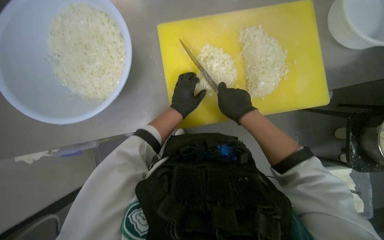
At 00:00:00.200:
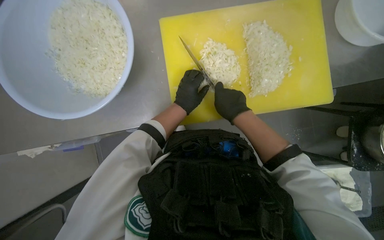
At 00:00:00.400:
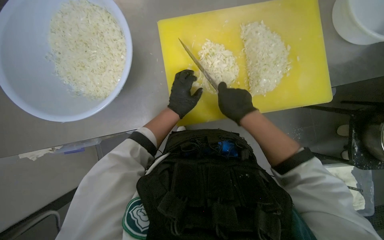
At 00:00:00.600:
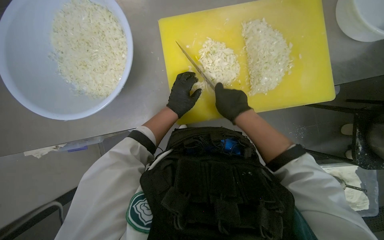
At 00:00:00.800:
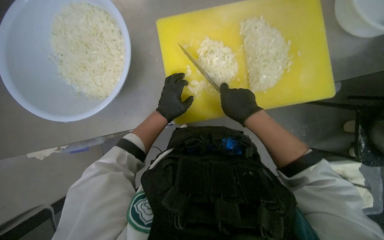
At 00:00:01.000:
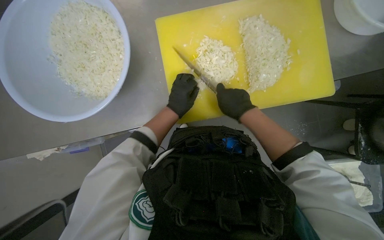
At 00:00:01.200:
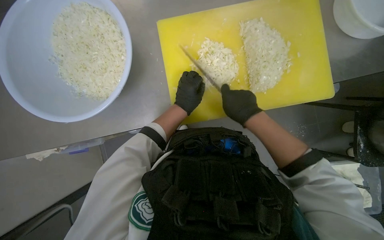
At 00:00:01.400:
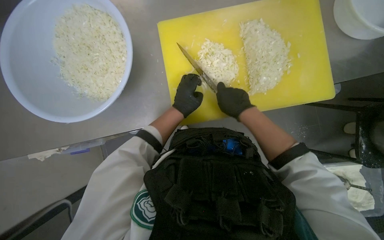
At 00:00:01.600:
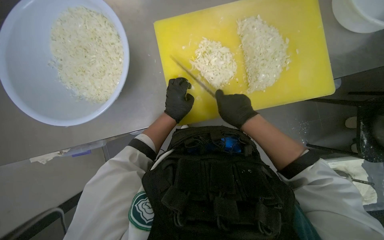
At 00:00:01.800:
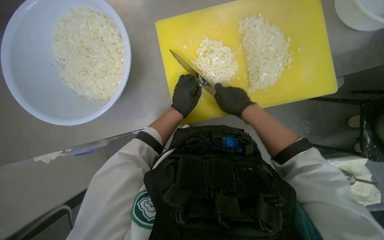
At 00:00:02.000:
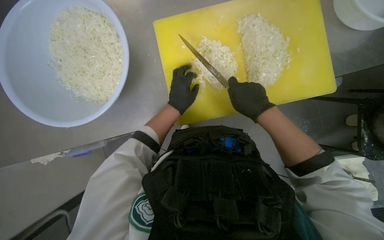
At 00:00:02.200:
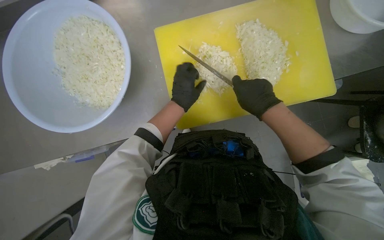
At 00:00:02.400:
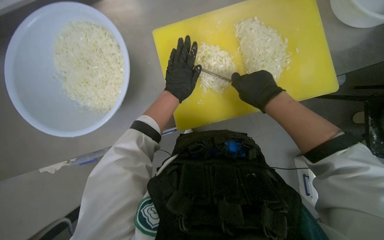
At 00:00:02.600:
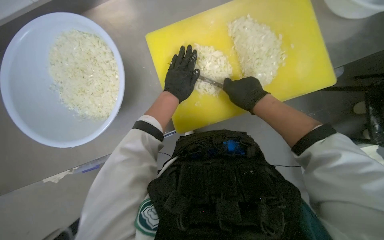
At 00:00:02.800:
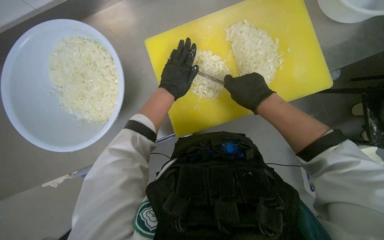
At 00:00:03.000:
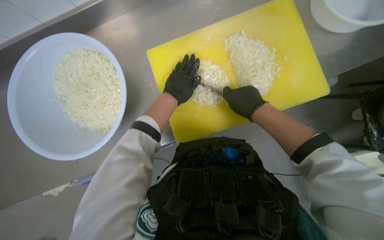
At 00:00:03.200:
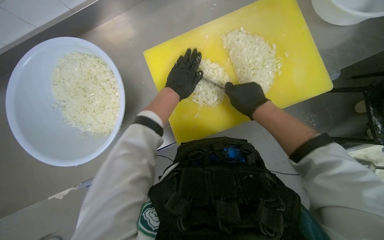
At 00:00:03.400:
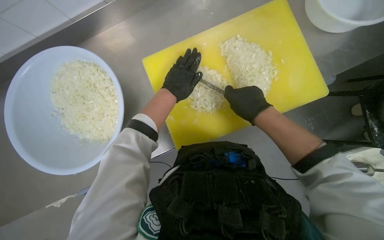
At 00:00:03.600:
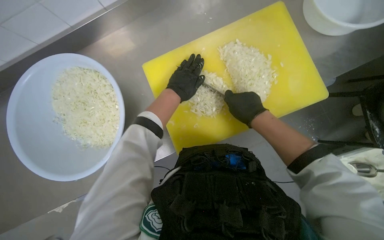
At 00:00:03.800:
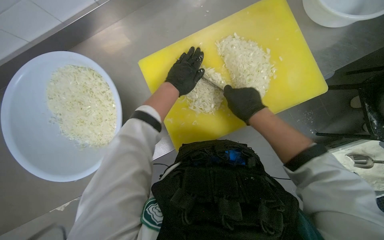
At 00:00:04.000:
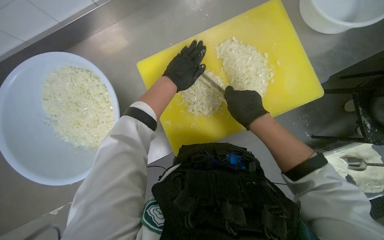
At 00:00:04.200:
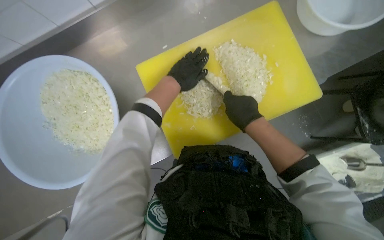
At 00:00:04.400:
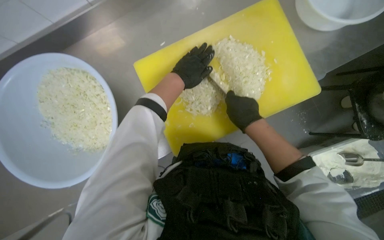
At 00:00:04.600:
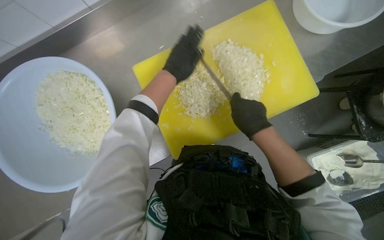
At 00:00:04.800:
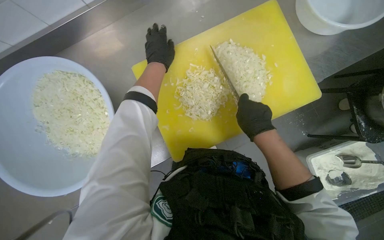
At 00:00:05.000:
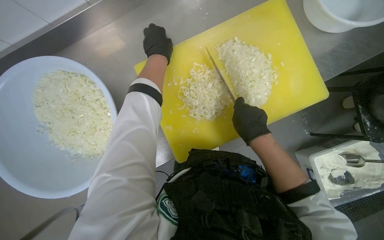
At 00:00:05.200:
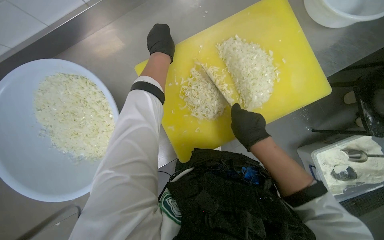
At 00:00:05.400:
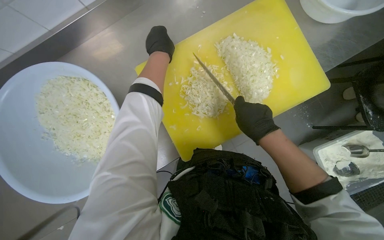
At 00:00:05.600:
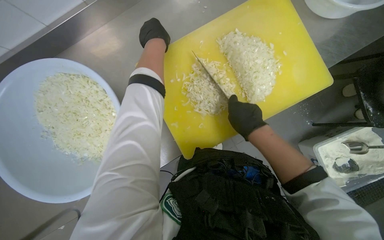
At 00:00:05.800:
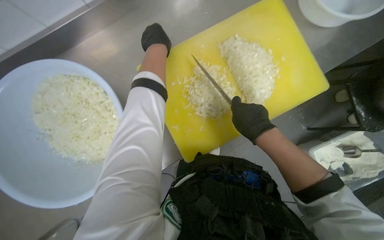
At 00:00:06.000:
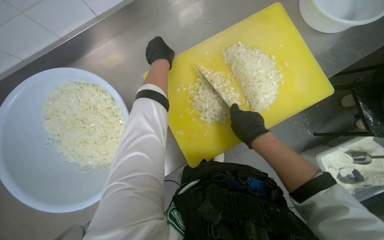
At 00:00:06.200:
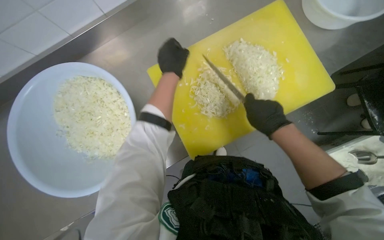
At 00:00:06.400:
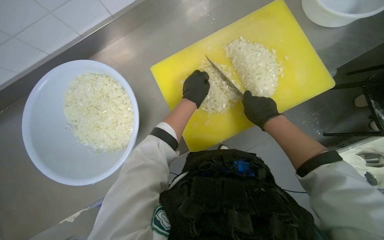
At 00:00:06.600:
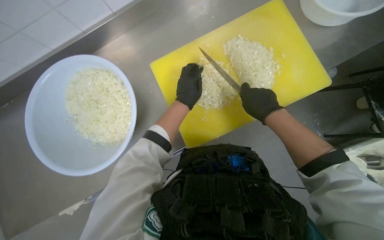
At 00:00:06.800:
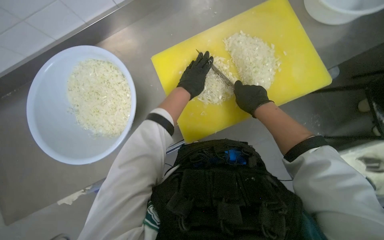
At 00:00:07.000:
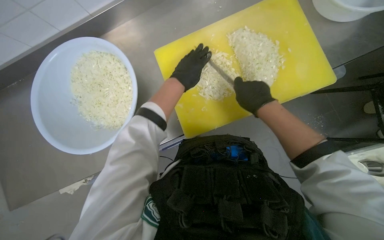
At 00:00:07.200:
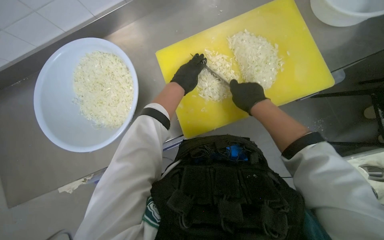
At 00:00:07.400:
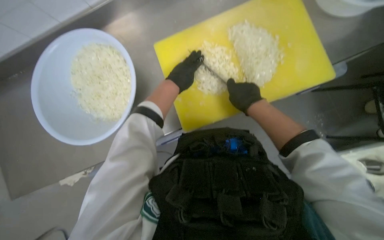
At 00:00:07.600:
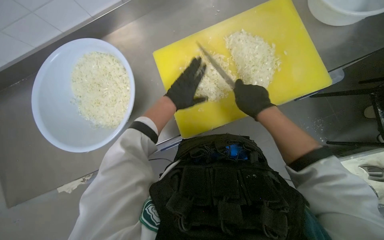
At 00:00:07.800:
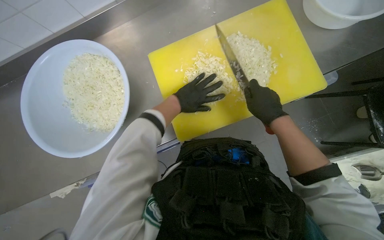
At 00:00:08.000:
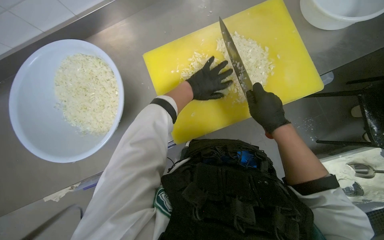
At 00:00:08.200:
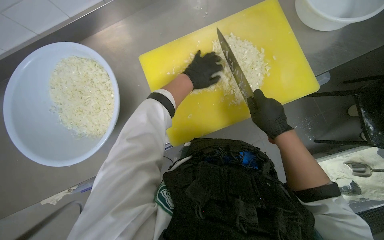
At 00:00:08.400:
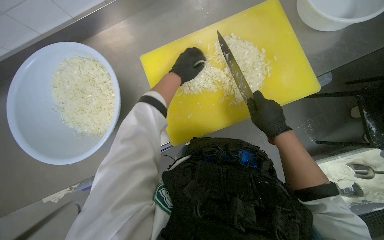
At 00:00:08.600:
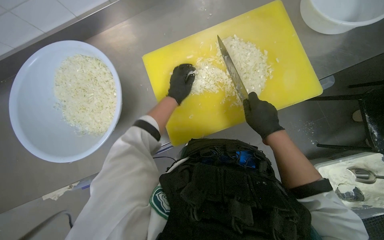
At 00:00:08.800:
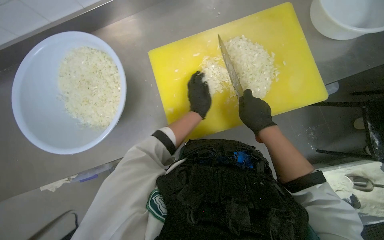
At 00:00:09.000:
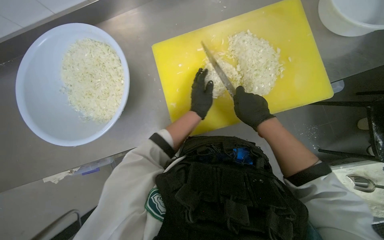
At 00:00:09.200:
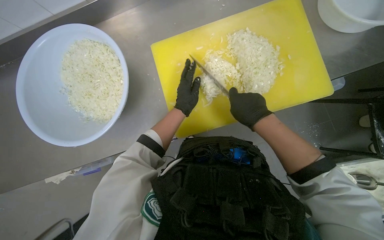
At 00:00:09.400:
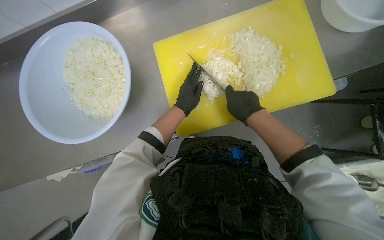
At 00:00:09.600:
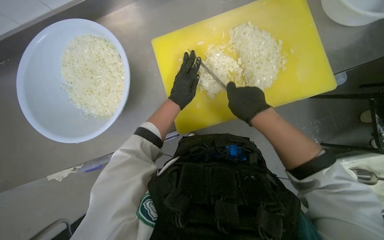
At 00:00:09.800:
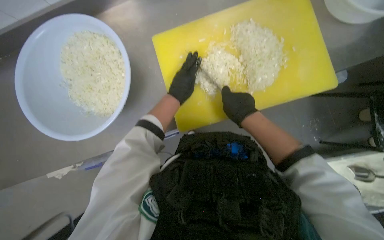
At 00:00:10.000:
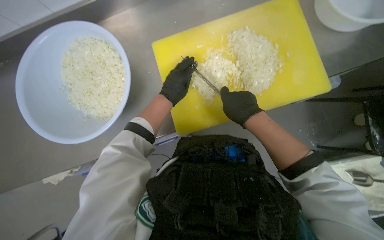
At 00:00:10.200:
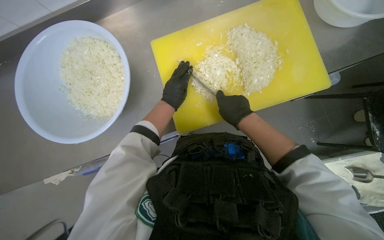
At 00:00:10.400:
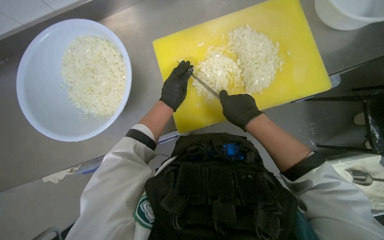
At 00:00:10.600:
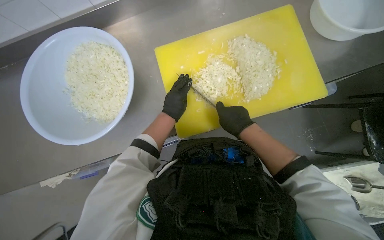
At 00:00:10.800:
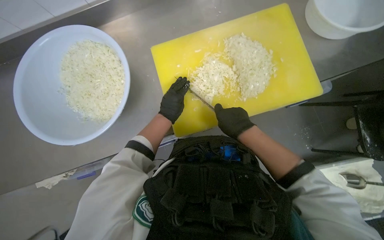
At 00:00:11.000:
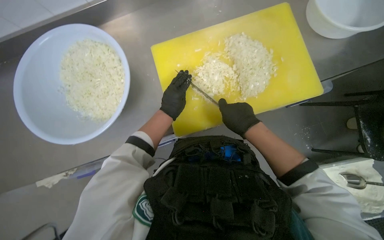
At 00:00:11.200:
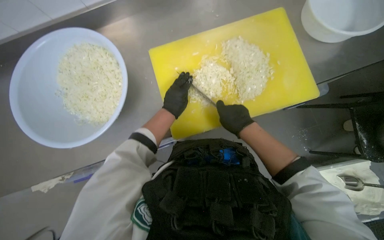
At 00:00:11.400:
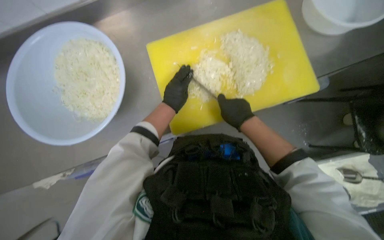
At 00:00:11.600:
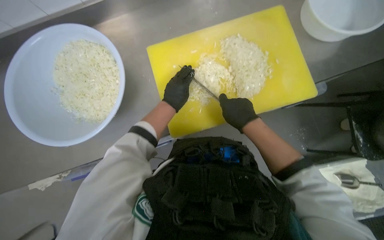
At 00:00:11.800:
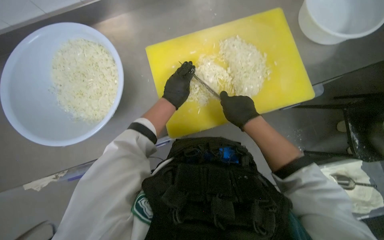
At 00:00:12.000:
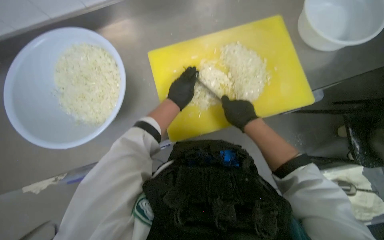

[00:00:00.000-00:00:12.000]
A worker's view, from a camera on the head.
Job: preparing food.
The whole recording: Chopping onions. The worker chops onions on a yellow cutting board with a knife.
00:00:00.000 to 00:00:01.600: The hands work in one place, with small movements.
00:00:01.600 to 00:00:03.000: The left hand moves up the picture, roughly 10 cm.
00:00:03.000 to 00:00:04.400: The left hand goes some 10 cm up the picture.
00:00:04.400 to 00:00:06.000: The left hand heads up the picture and to the left, covering some 15 cm.
00:00:06.000 to 00:00:07.600: The left hand shifts approximately 25 cm down the picture.
00:00:07.600 to 00:00:09.000: The left hand goes approximately 15 cm to the right and farther from the camera, and travels up the picture and back again, about 15 cm each way.
00:00:09.000 to 00:00:10.400: The left hand goes about 10 cm to the left.
00:00:10.400 to 00:00:12.000: The hands work in one place, with small movements.

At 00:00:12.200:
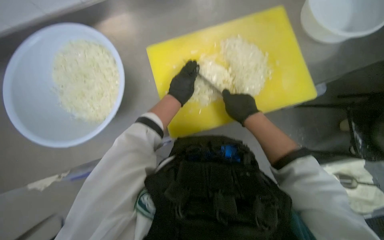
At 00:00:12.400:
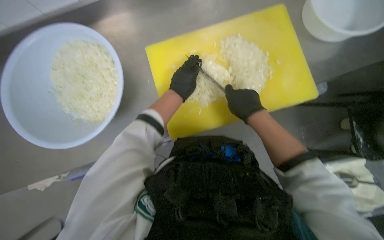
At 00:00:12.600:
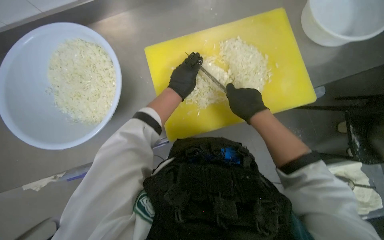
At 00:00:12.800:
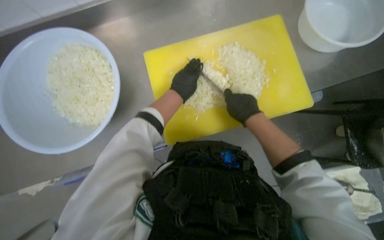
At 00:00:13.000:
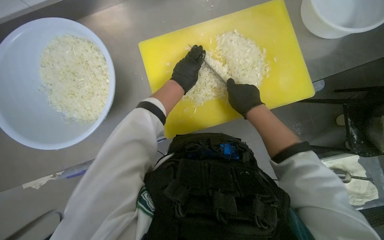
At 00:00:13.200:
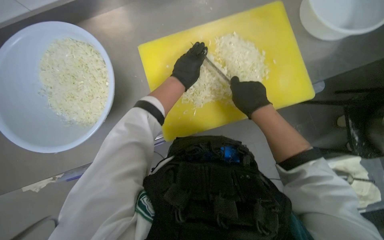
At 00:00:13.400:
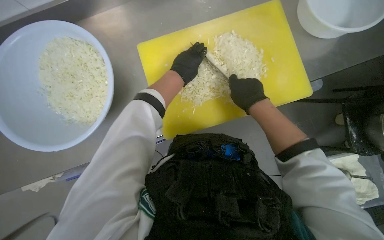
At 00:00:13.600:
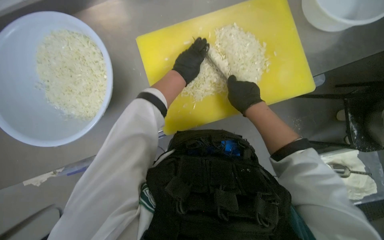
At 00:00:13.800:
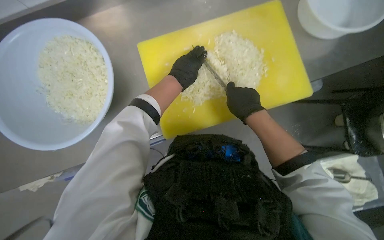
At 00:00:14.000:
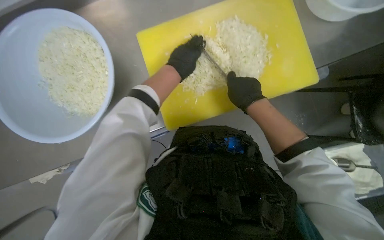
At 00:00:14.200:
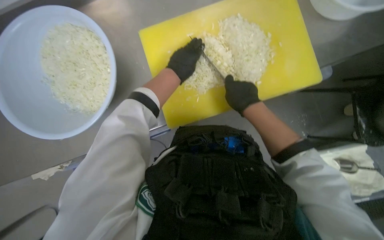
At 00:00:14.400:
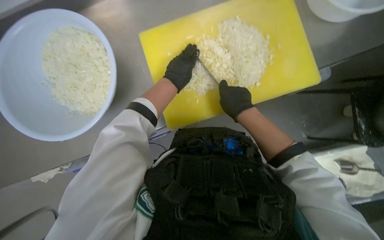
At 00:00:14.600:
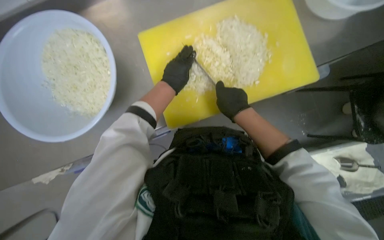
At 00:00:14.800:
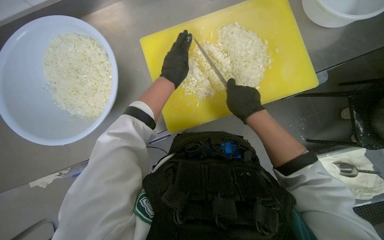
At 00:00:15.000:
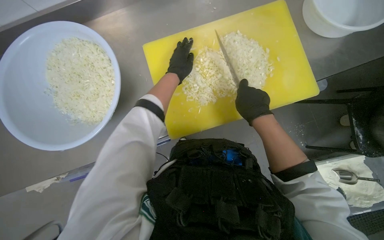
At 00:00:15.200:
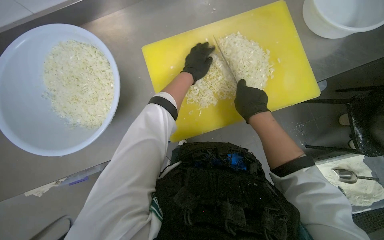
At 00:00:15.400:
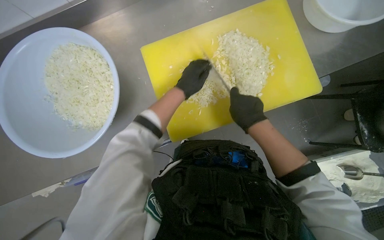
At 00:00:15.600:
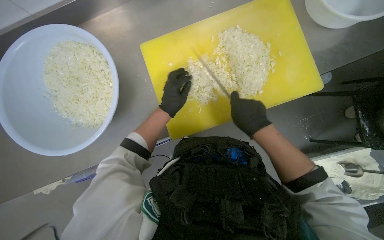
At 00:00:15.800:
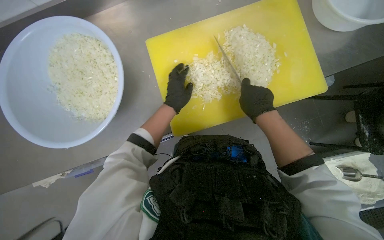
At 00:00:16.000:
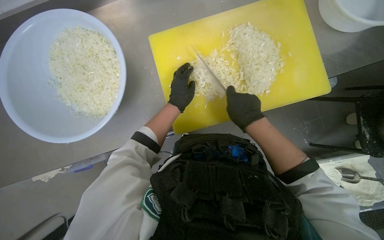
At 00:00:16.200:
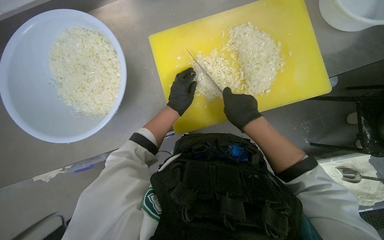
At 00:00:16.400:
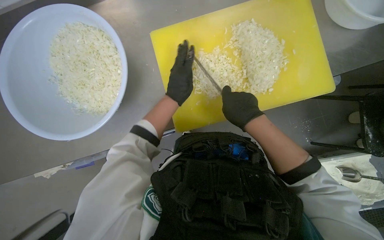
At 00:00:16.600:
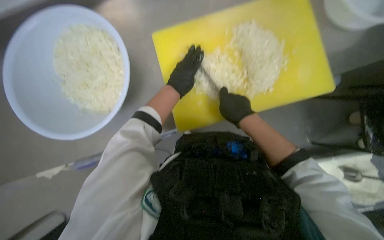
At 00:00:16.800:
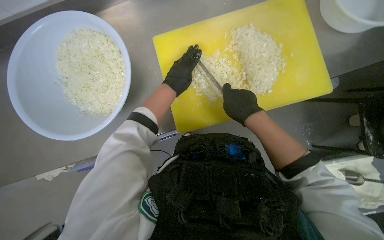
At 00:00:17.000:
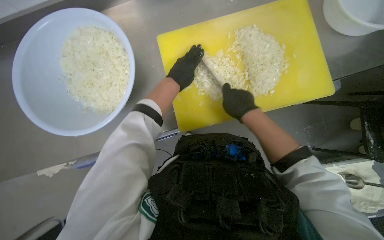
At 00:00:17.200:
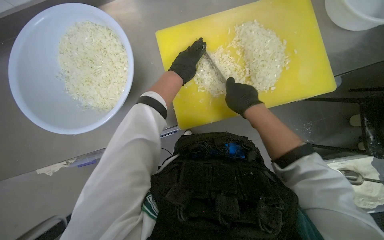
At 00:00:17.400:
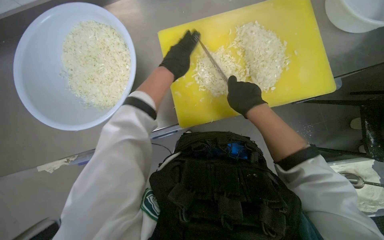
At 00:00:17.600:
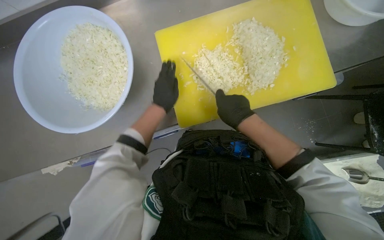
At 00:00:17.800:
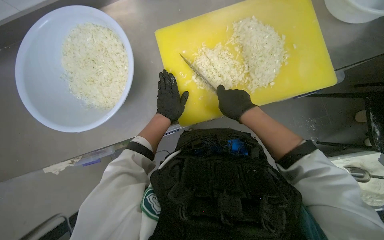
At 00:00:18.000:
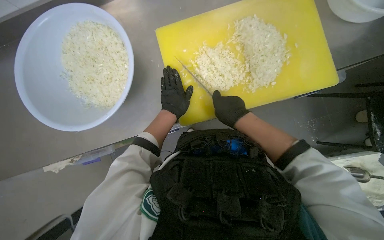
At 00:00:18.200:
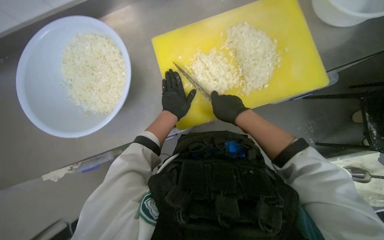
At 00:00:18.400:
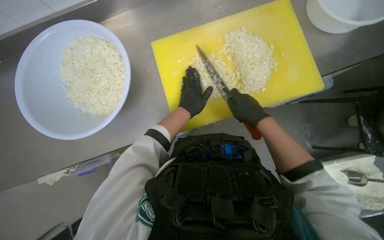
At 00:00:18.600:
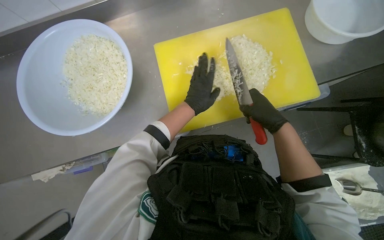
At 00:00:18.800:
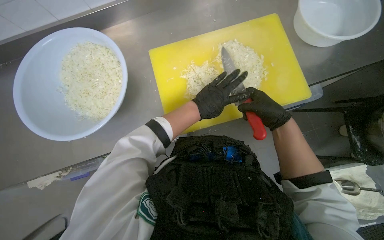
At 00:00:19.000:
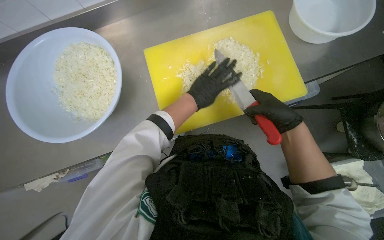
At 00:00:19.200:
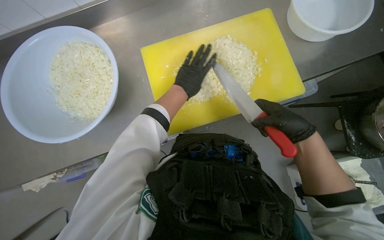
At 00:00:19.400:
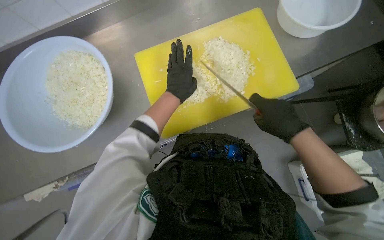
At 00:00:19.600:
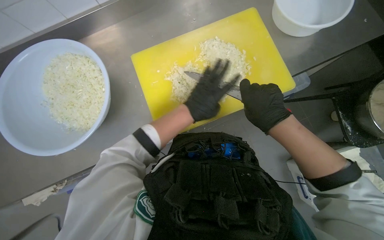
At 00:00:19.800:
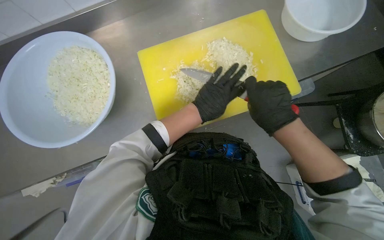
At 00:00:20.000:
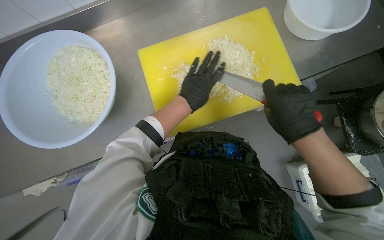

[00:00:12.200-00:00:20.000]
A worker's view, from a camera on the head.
Job: preparing food.
The whole recording: Chopping onions. The worker chops onions on a yellow cutting board with a knife.
00:00:12.200 to 00:00:13.800: The hands are busy where they are.
00:00:13.800 to 00:00:15.400: The hands stay close to where they were, moving slightly.
00:00:18.400 to 00:00:20.000: The right hand travels nearer to the camera by approximately 15 cm.
